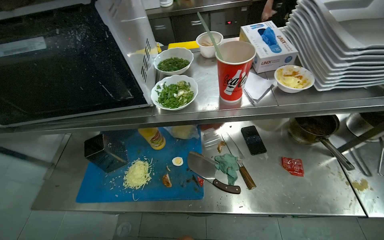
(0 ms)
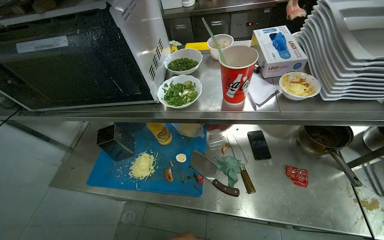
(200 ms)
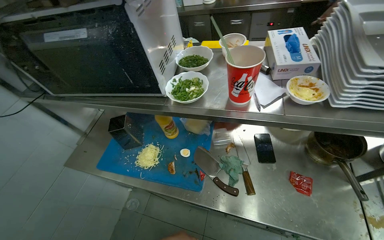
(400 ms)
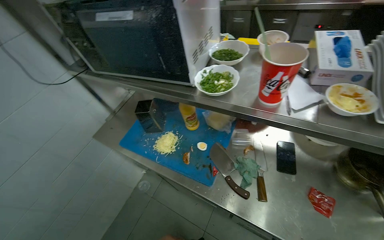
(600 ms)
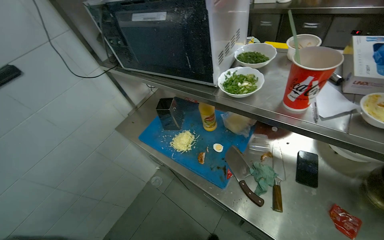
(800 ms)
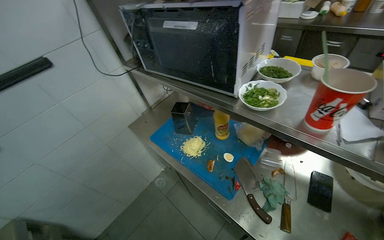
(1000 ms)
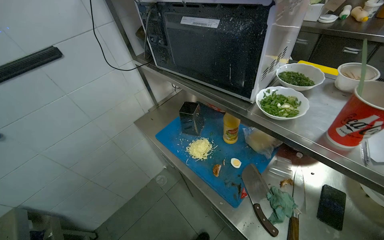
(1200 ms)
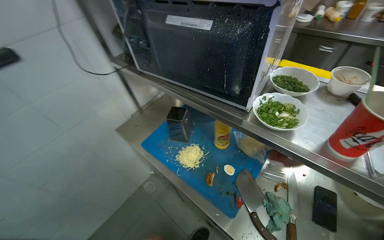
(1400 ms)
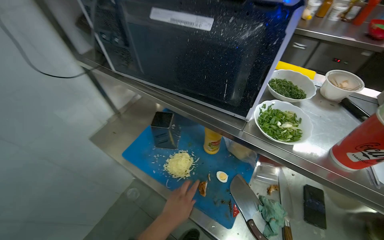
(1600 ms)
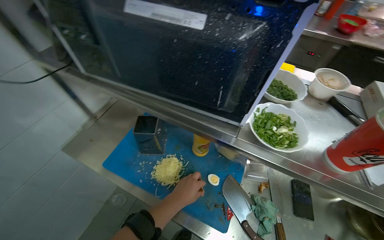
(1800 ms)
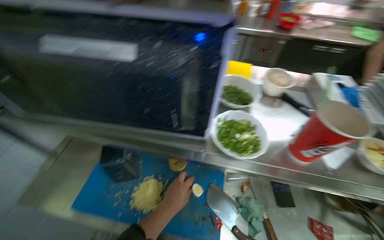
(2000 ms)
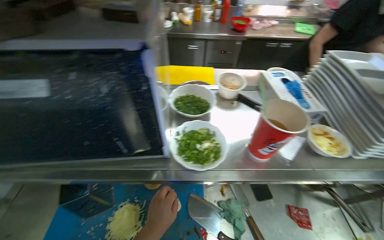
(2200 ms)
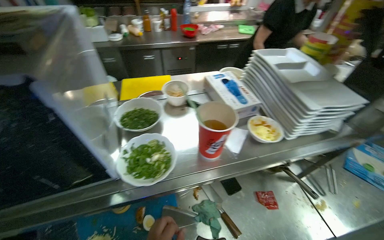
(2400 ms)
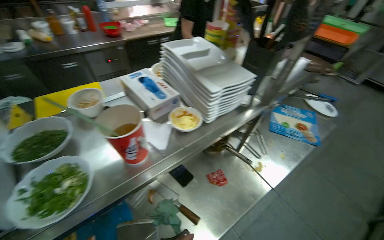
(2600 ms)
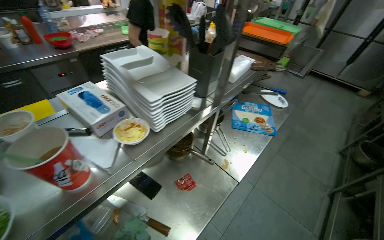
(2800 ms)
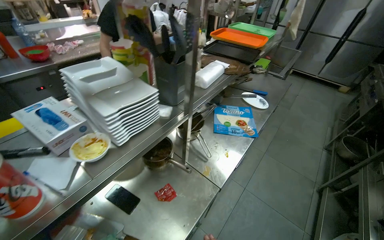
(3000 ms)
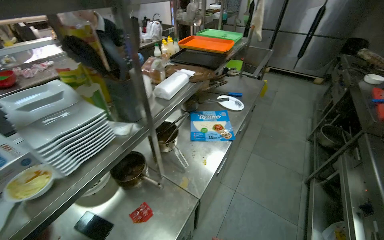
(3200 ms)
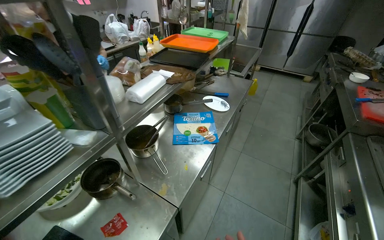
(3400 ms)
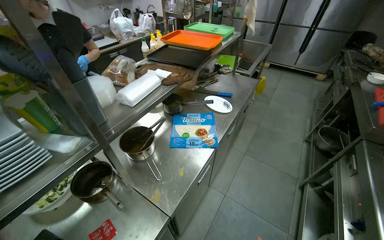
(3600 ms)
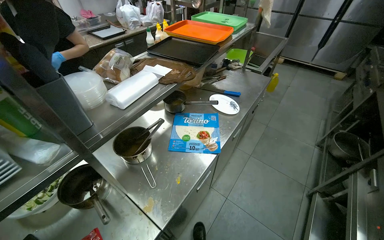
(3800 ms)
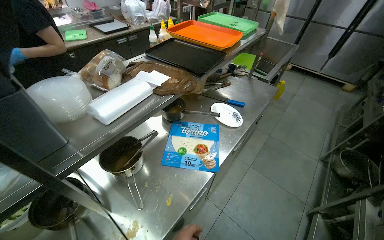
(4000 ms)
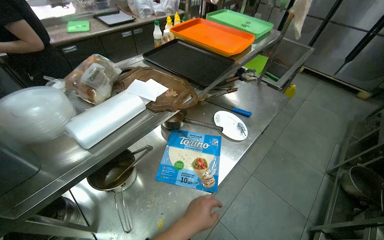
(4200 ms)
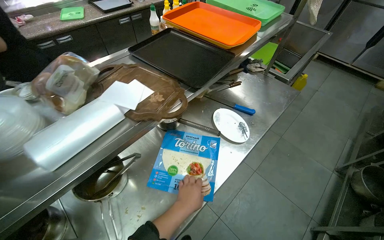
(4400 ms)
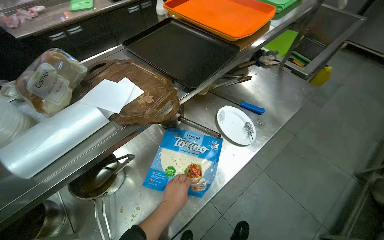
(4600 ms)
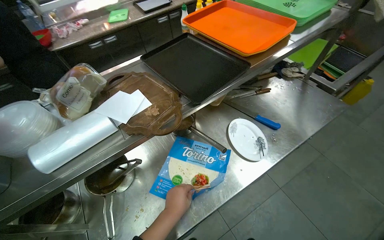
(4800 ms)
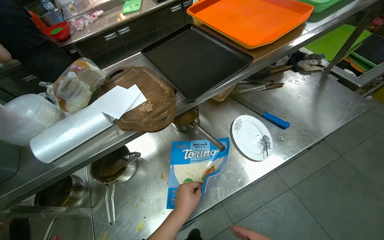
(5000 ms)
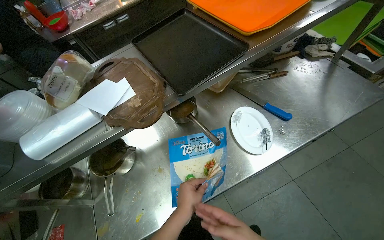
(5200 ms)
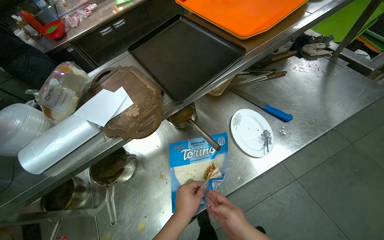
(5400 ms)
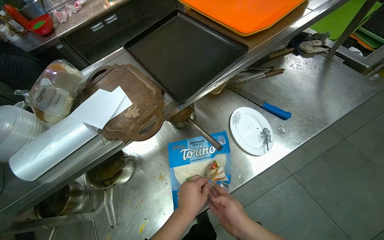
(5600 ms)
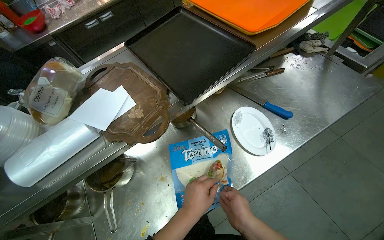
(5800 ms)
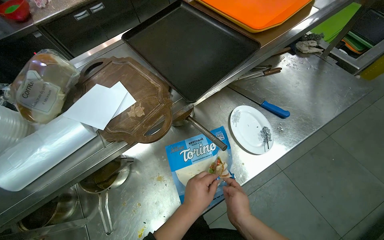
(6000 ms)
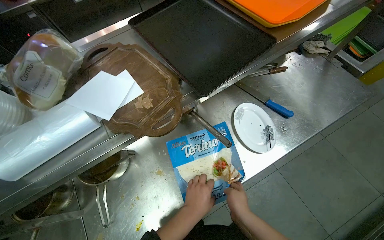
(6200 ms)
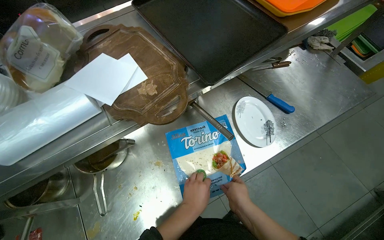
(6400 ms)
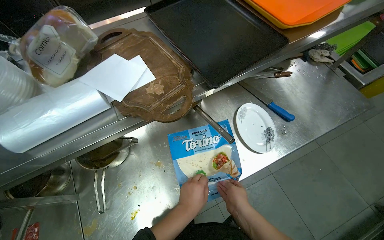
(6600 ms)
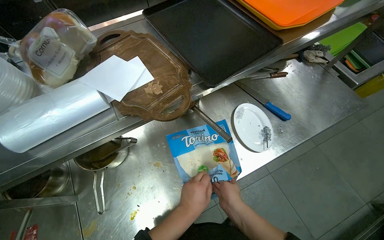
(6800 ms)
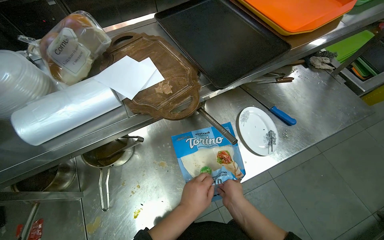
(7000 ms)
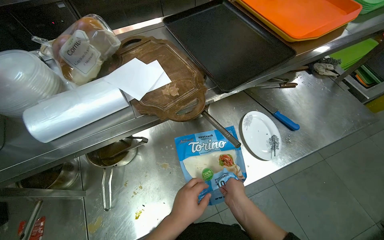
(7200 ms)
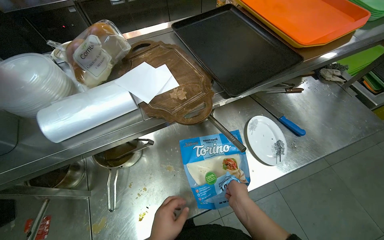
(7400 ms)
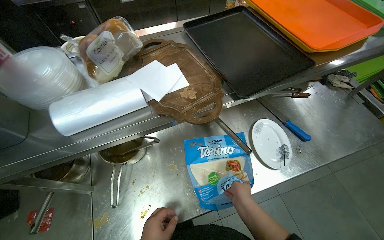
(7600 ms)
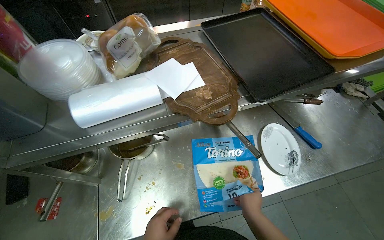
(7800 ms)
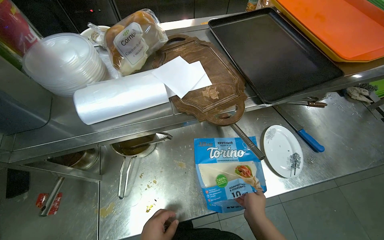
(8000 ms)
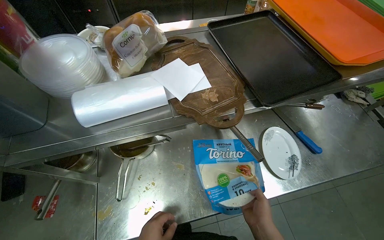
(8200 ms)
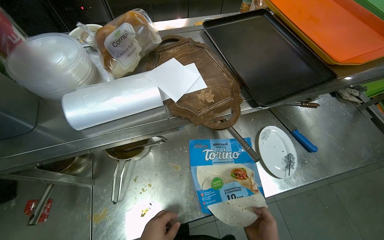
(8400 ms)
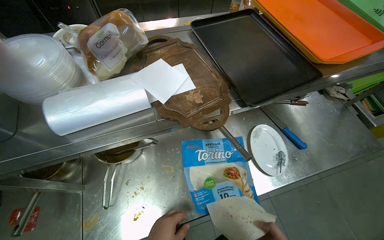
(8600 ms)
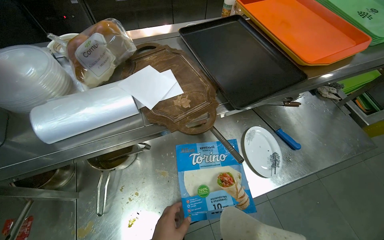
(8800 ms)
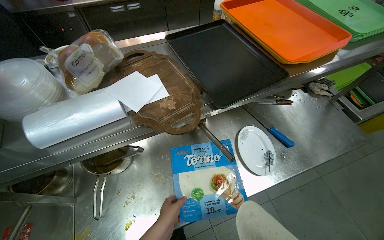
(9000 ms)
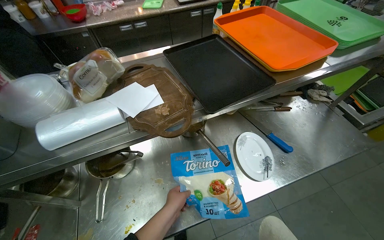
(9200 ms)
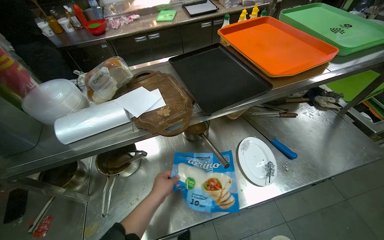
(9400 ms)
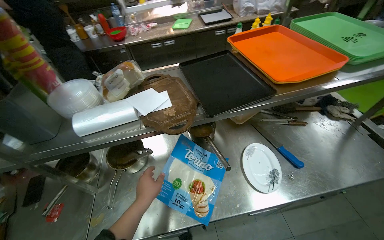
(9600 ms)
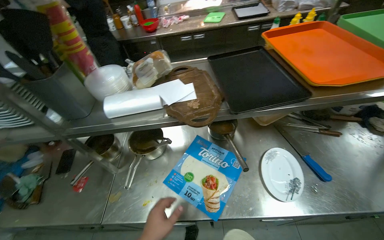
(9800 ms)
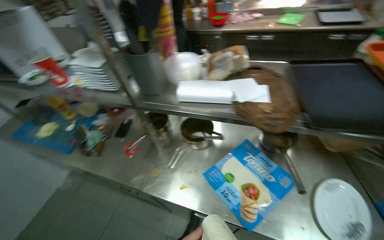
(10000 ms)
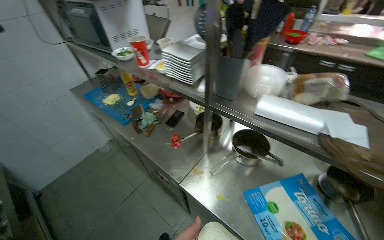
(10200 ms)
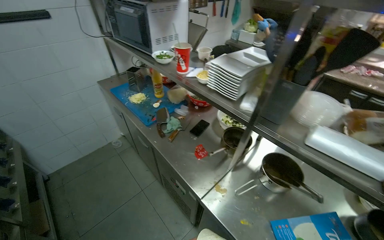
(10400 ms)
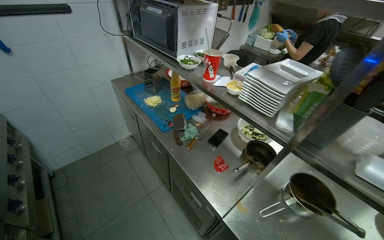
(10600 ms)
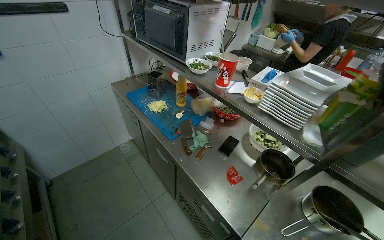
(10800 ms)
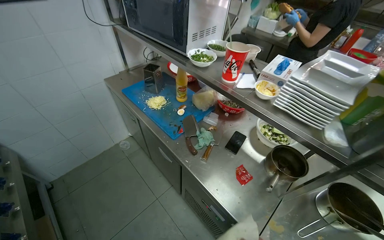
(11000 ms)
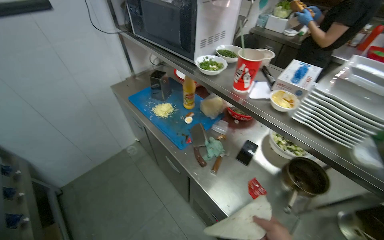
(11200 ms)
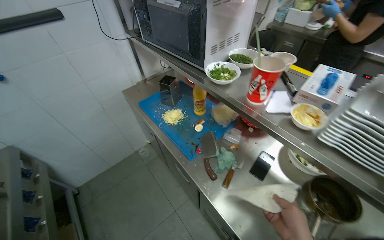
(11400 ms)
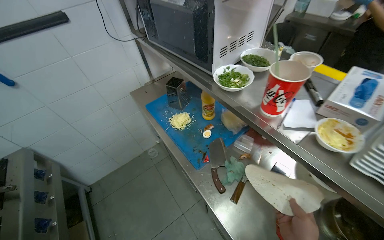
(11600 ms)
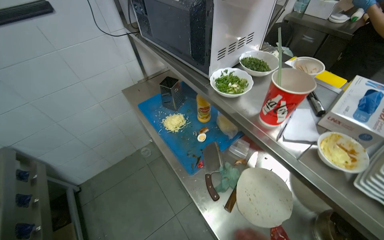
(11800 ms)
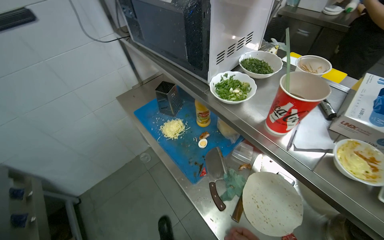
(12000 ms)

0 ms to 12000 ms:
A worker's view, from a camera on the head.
Job: cooking food.
The whole recording: Cooking vegetables in pan. The worker adds sliced vegetables to a pan, stirs them, and seasons them on the stove.
0 ms to 1600 ms: The wearer looks approximately 35 degrees further to the left.
1600 ms to 3000 ms: The head turns to the right by about 85 degrees.
3000 ms to 4400 ms: The head travels approximately 70 cm.
9000 ms to 10400 ms: The wearer moves about 40 cm. The wearer's head swings some 70 degrees to the left.
10400 ms to 12000 ms: The head travels roughly 60 cm.

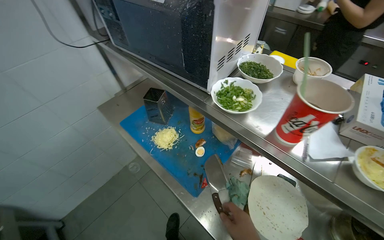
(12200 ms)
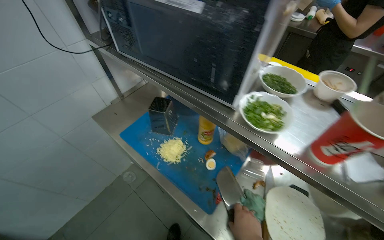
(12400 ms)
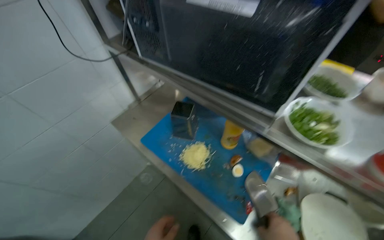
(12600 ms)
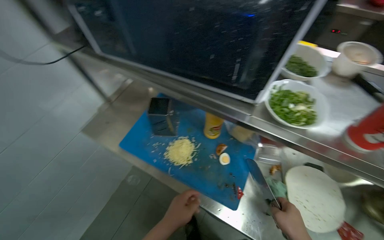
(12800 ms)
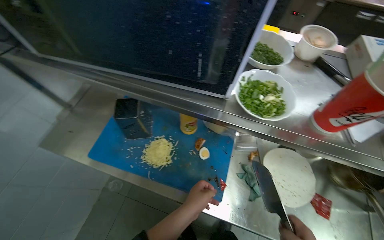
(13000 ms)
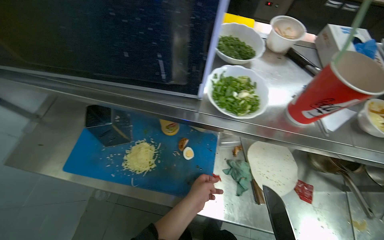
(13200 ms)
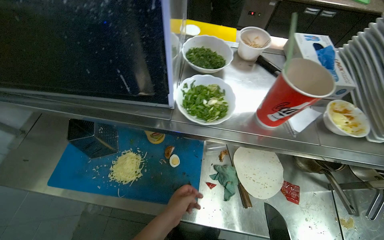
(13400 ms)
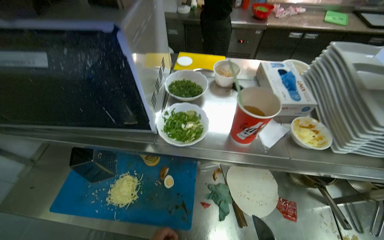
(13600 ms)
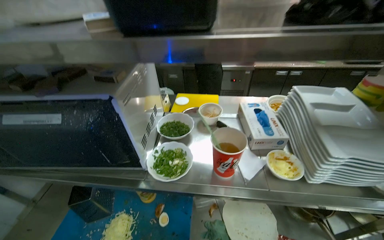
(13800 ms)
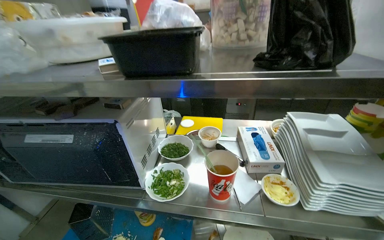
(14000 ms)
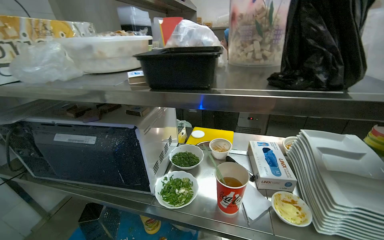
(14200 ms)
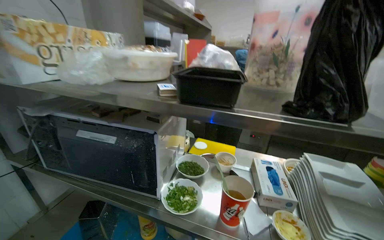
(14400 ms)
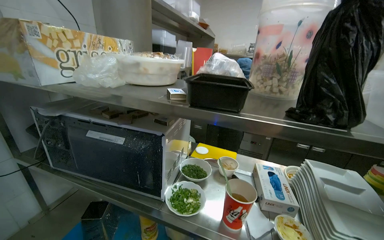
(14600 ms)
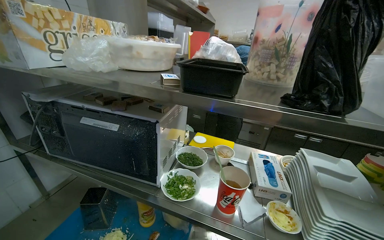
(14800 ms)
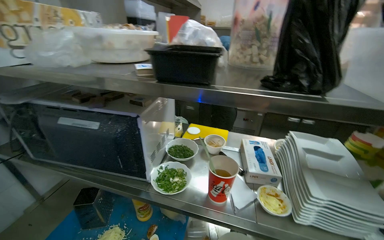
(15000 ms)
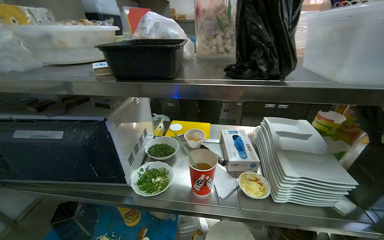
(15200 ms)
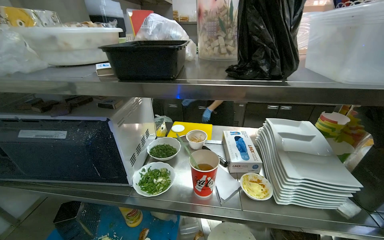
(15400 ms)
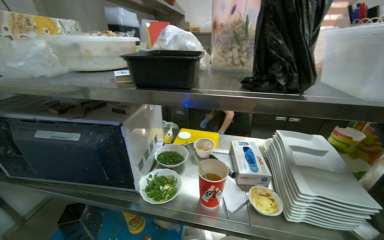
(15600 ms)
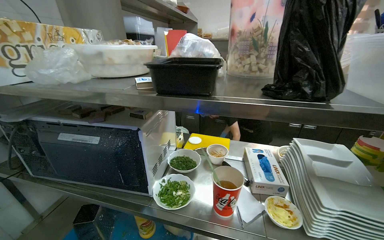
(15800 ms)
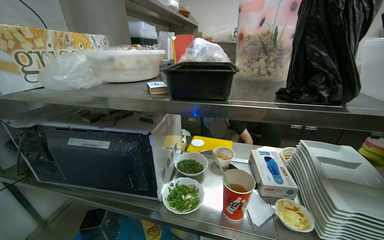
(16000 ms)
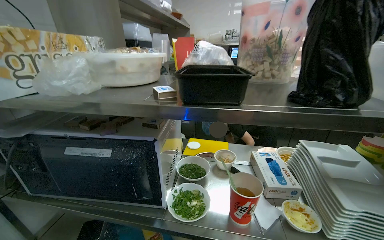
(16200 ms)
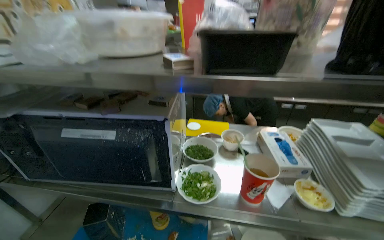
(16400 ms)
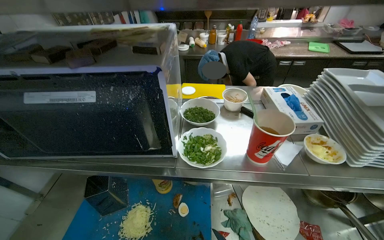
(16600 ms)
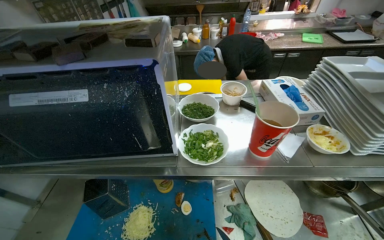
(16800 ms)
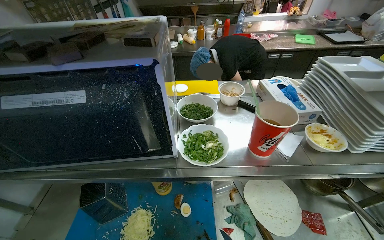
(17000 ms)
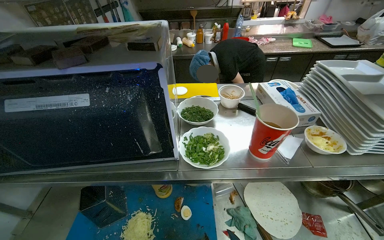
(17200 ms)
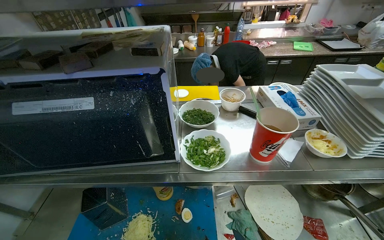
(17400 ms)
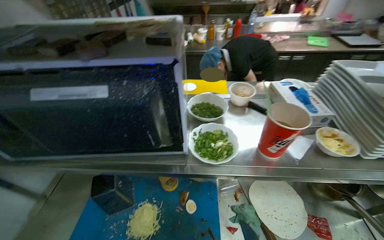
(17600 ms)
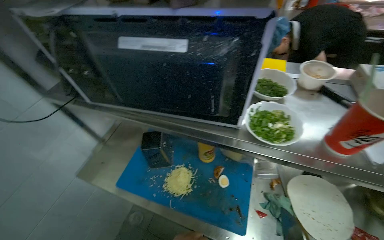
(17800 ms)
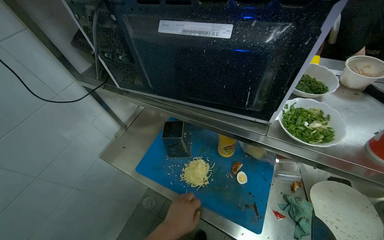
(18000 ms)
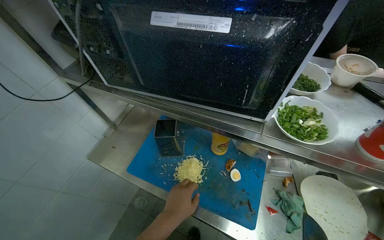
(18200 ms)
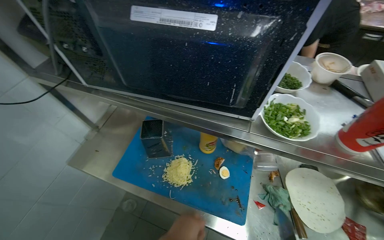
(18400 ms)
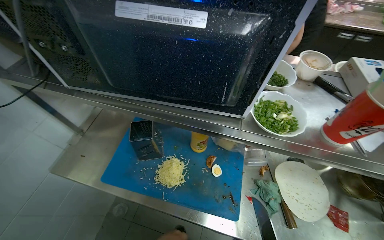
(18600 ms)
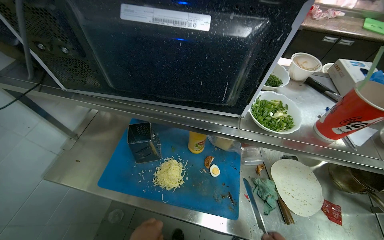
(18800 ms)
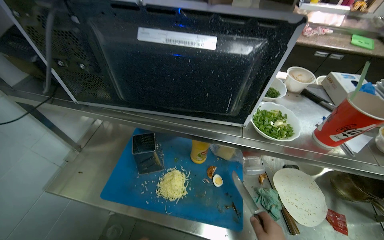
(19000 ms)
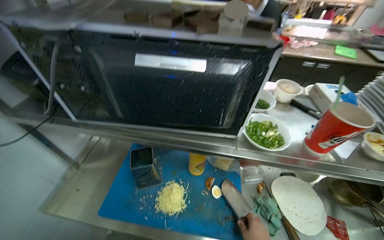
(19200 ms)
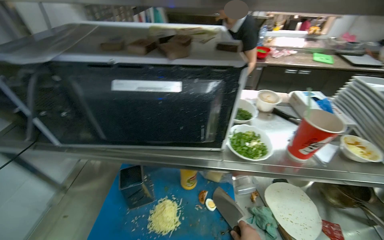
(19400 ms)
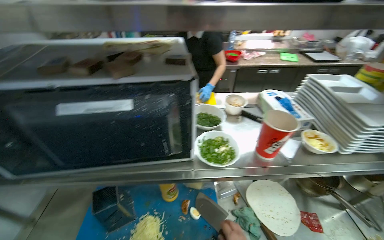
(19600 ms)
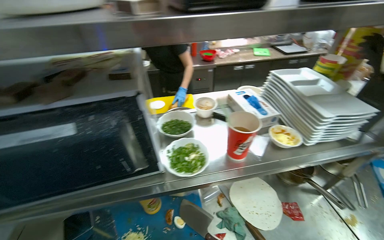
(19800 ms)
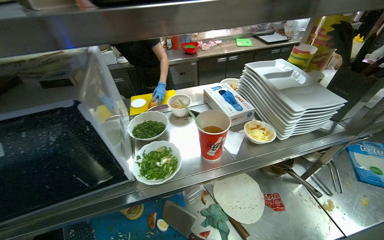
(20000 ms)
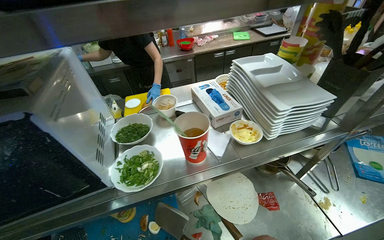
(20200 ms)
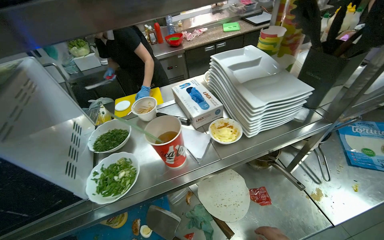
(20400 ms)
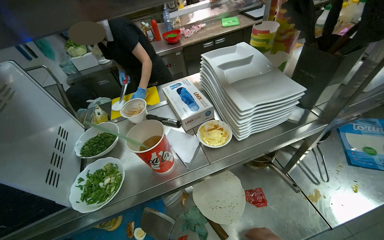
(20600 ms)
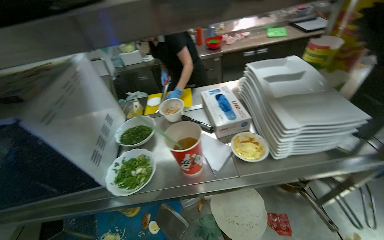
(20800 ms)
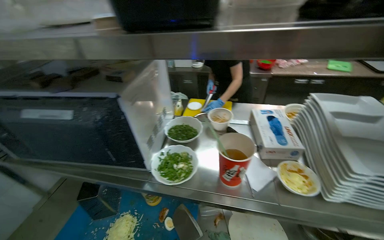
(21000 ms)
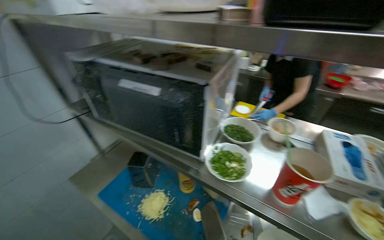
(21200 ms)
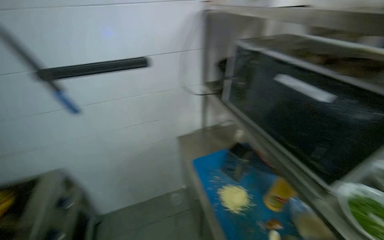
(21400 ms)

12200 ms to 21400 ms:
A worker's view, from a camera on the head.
Job: cooking food.
The whole recording: Cooking vegetables in pan. The worker adds sliced vegetables to a pan, stirs them, and seasons them on the stove.
12200 ms to 13800 ms: The head rotates about 35 degrees to the right. The view tilts some 10 degrees upward.
15200 ms to 16800 ms: The view tilts some 15 degrees downward.
16800 ms to 18400 ms: The wearer looks about 10 degrees further downward.
18400 ms to 19800 ms: The head rotates some 30 degrees to the right. The camera pitches upward, by roughly 15 degrees.
19800 ms to 21400 ms: The head turns to the left by approximately 80 degrees.
